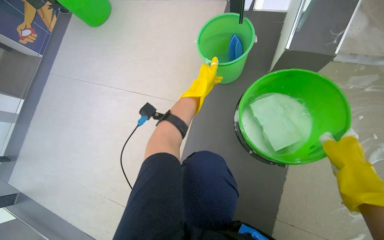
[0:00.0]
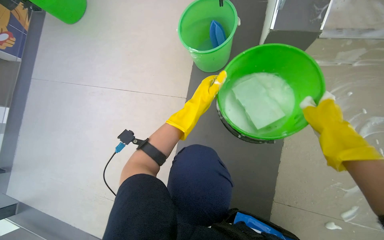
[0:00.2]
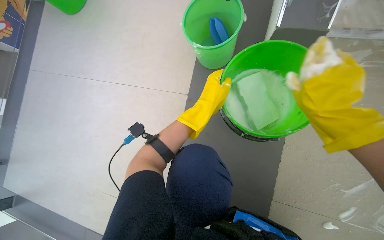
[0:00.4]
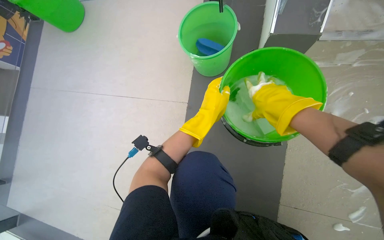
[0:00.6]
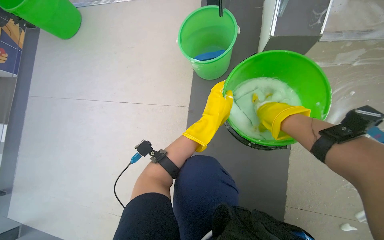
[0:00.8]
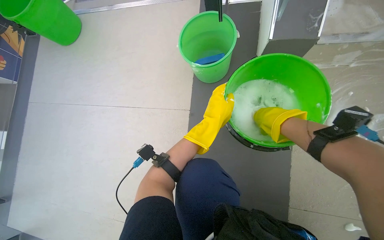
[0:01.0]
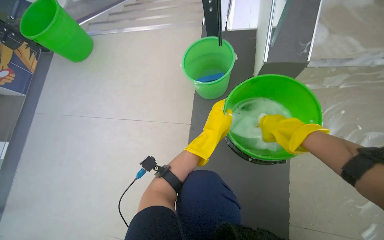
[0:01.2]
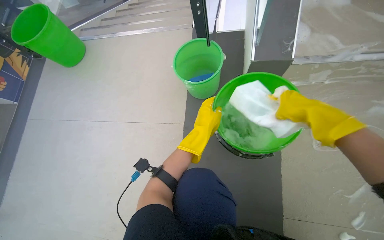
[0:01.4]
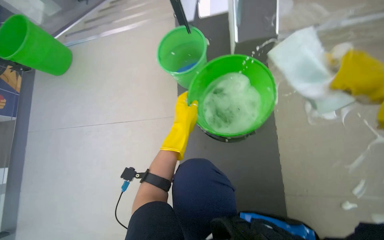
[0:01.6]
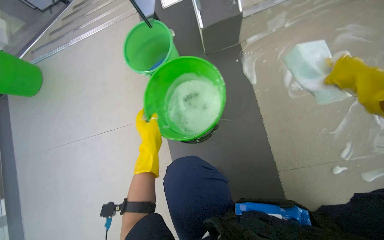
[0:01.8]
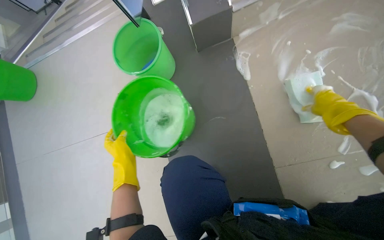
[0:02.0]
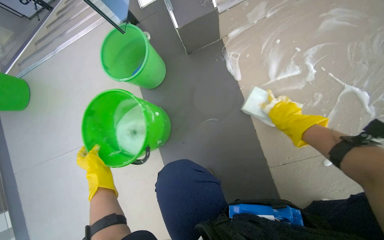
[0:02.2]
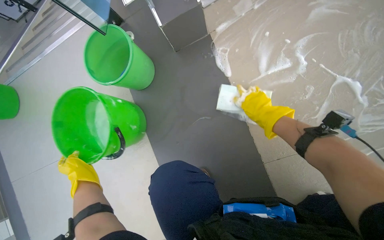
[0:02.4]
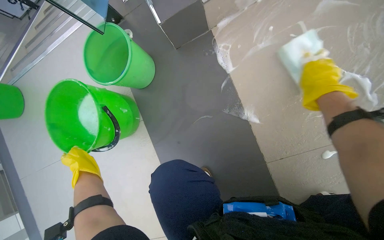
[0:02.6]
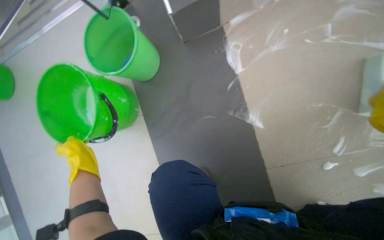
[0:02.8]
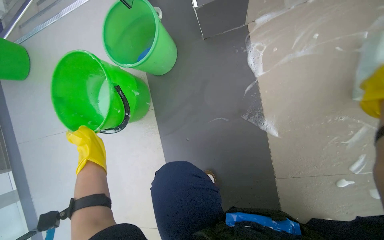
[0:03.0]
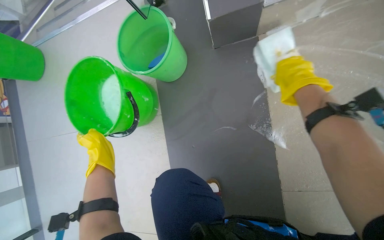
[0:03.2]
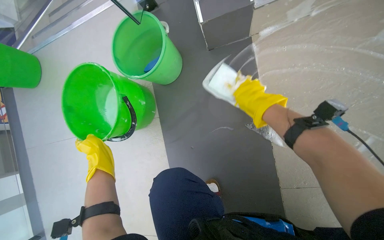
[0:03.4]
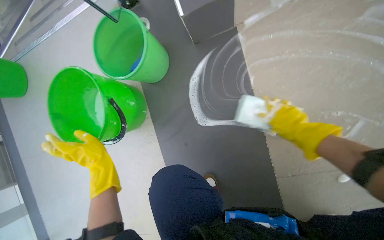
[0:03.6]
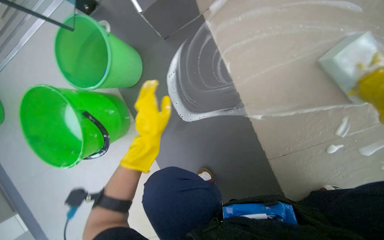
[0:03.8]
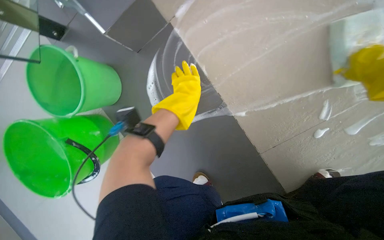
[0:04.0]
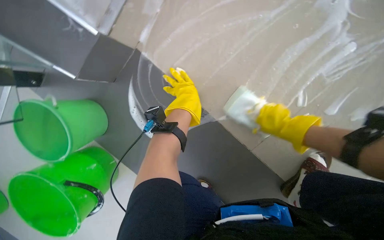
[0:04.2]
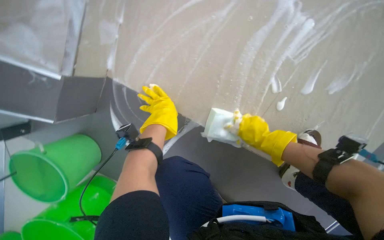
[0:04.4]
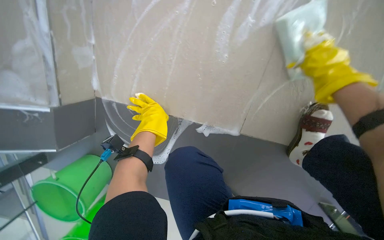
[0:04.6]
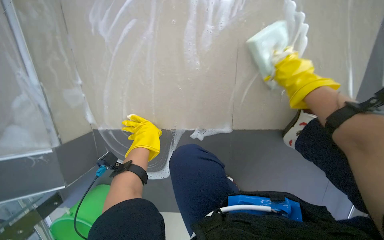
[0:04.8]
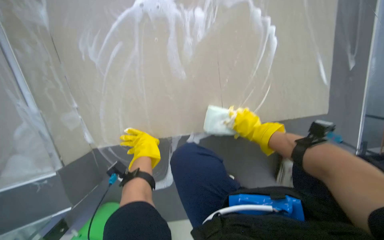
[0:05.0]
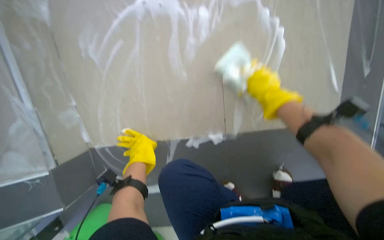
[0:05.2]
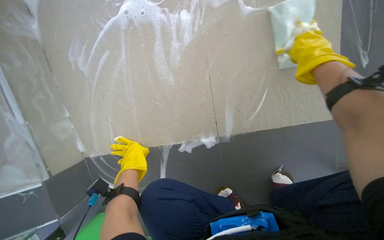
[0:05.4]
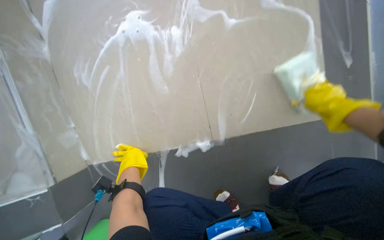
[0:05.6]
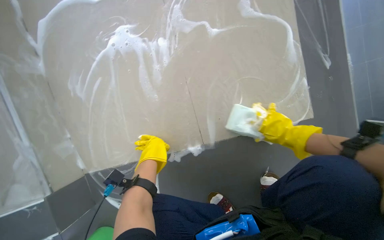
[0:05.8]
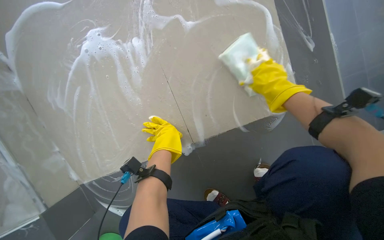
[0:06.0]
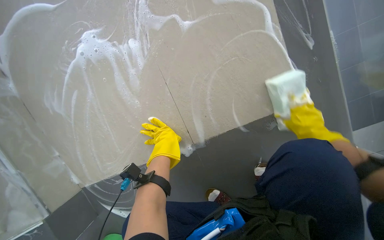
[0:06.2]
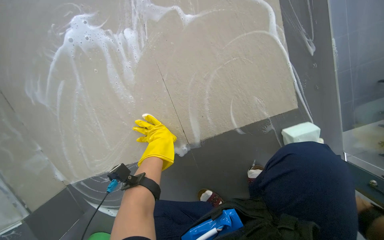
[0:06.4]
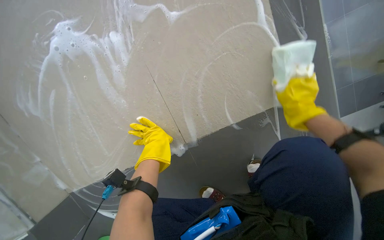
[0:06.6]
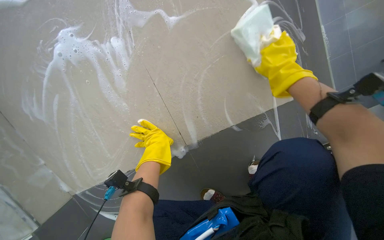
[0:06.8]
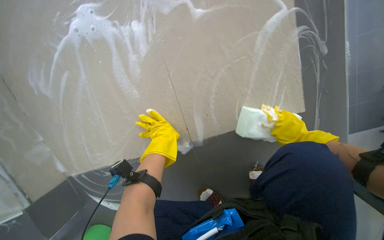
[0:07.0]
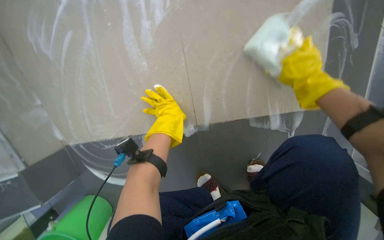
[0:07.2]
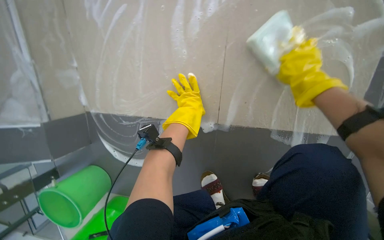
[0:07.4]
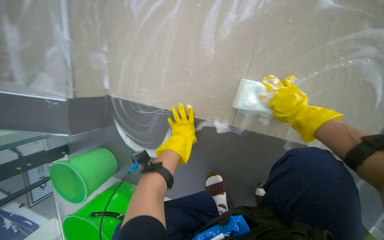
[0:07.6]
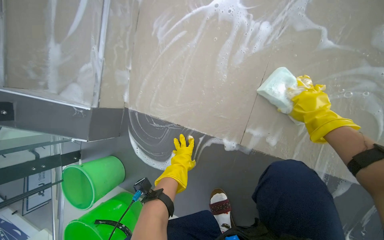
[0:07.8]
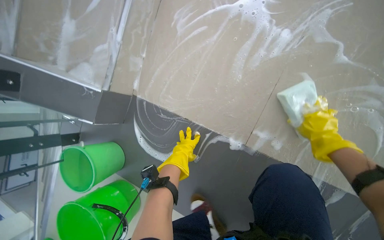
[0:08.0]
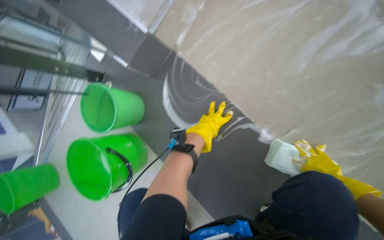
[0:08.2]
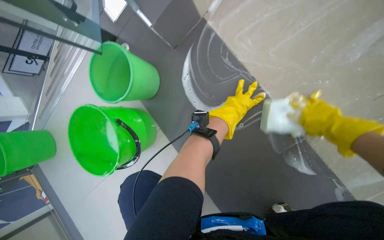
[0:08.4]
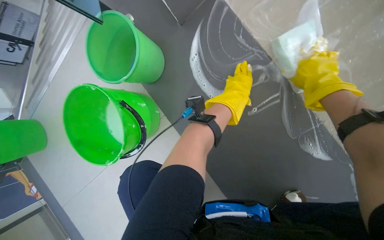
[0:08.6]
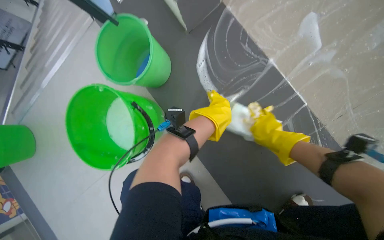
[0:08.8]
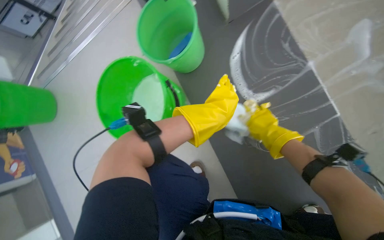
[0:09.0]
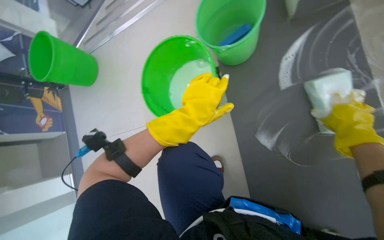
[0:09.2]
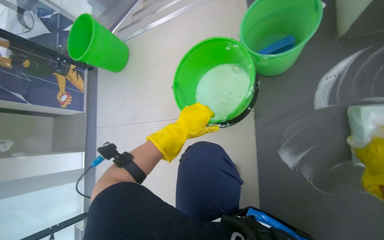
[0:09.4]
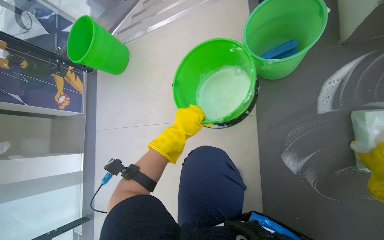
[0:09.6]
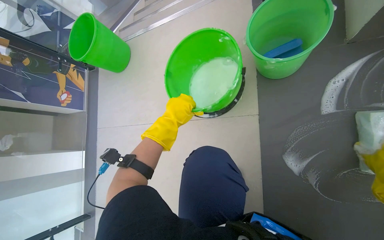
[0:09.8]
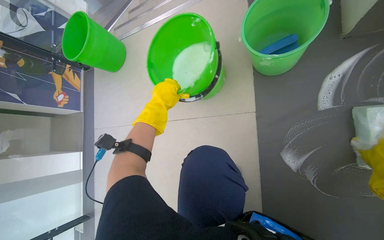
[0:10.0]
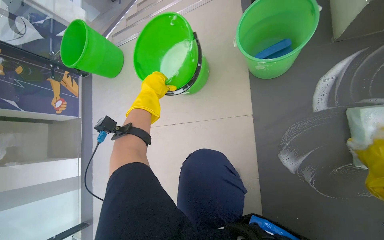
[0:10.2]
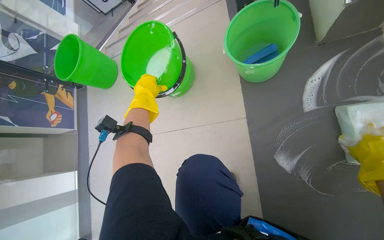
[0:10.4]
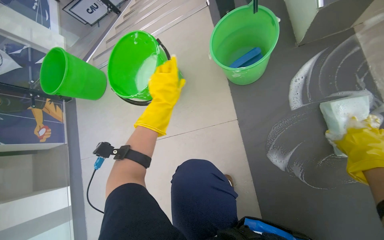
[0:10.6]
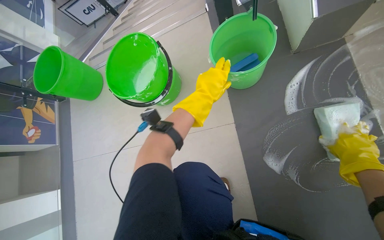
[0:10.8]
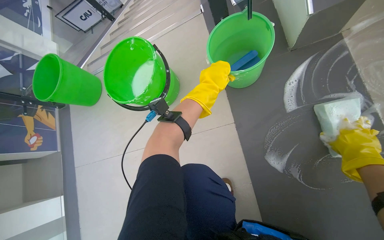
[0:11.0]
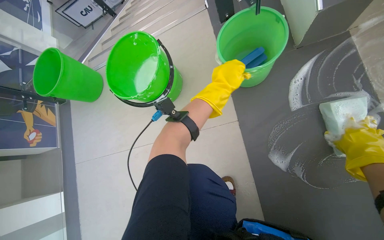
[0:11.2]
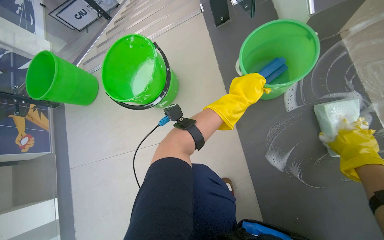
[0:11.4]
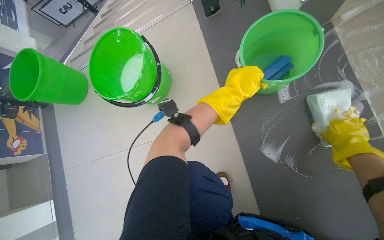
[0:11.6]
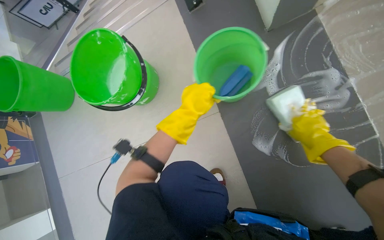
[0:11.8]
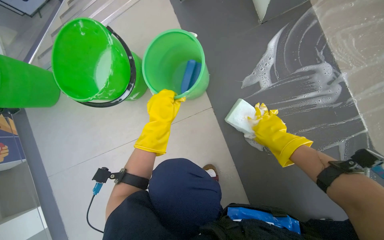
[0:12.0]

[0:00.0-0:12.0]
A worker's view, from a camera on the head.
Job: wiping surfaces.
The whole recording: Scrubbing floor with sponge. The worker scrubs the floor with a sponge and soapy water.
0:00.0 to 0:01.6: The left hand heads nearer to the camera and down the picture, covering about 15 cm.
0:03.0 to 0:04.4: The scene turns approximately 50 degrees counterclockwise in the picture.
0:04.4 to 0:06.0: The scene turns about 45 degrees counterclockwise in the picture.
0:06.0 to 0:07.6: Everything in view rotates approximately 35 degrees clockwise.
0:07.6 to 0:09.0: The camera is carried approximately 50 cm. The scene rotates clockwise by about 50 degrees.
0:10.4 to 0:12.0: The wearer looks approximately 15 degrees further to the right. The left hand travels to the right and back again, some 30 cm each way.

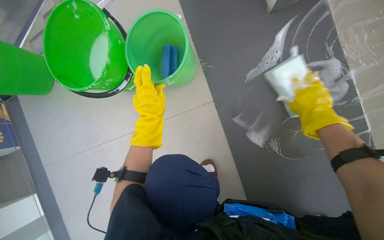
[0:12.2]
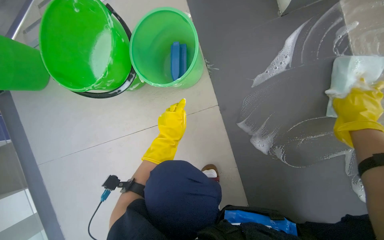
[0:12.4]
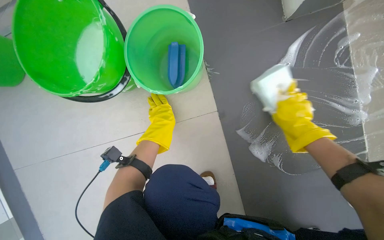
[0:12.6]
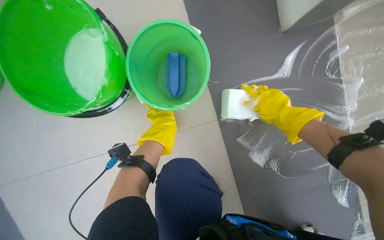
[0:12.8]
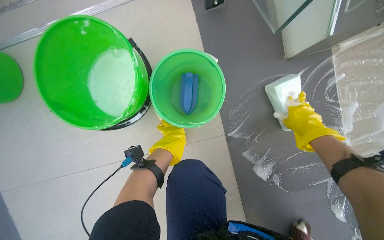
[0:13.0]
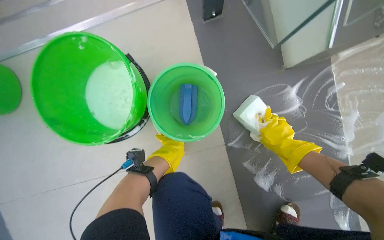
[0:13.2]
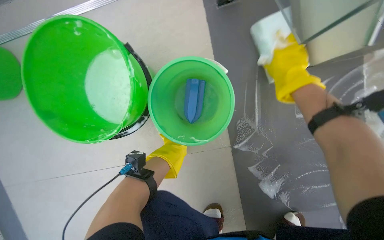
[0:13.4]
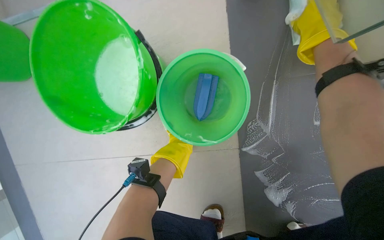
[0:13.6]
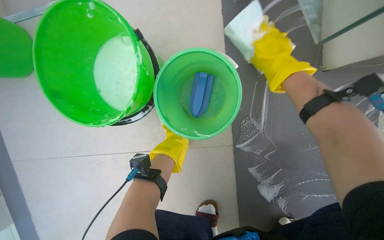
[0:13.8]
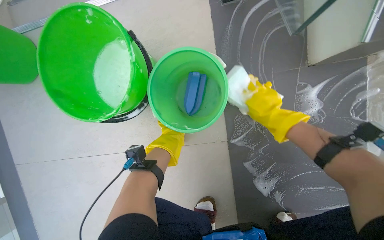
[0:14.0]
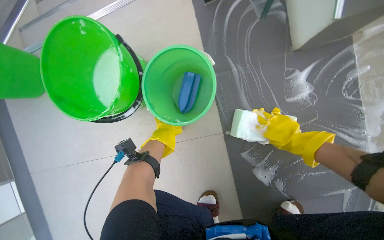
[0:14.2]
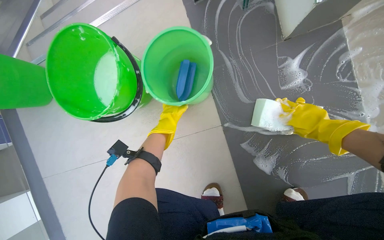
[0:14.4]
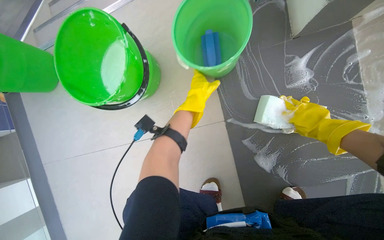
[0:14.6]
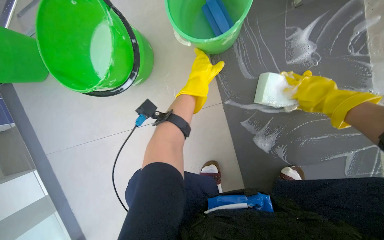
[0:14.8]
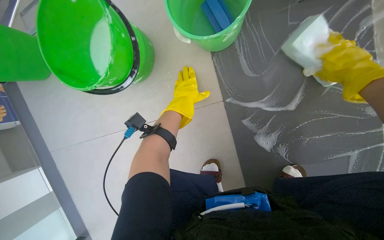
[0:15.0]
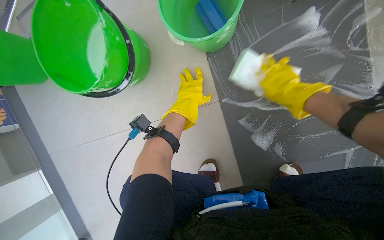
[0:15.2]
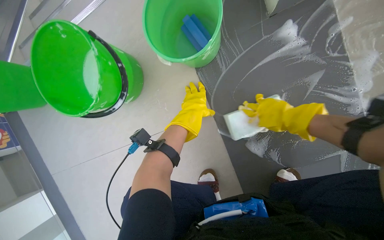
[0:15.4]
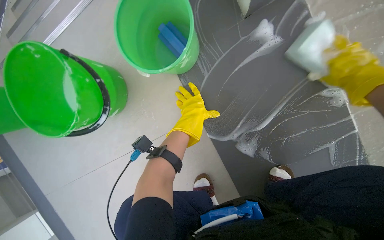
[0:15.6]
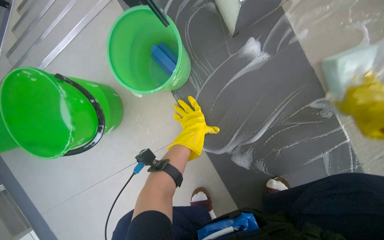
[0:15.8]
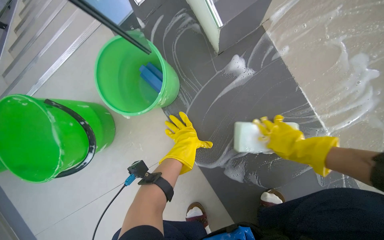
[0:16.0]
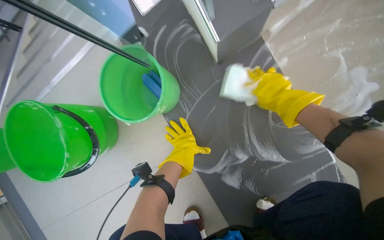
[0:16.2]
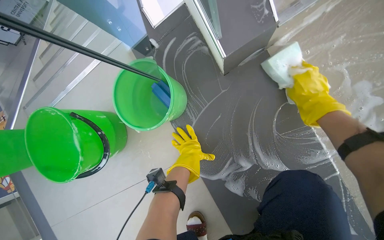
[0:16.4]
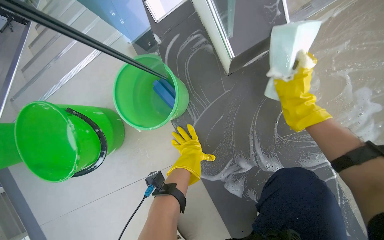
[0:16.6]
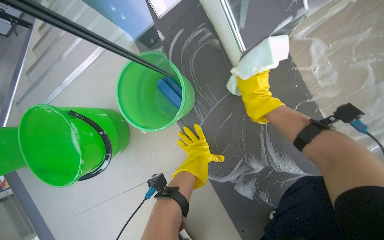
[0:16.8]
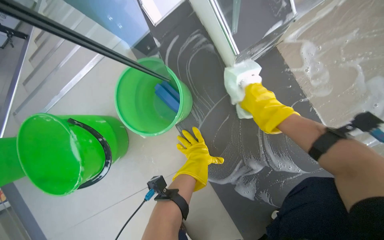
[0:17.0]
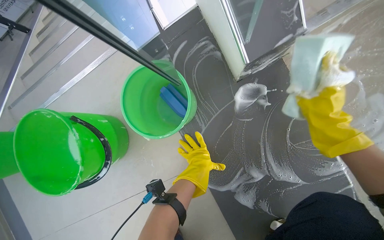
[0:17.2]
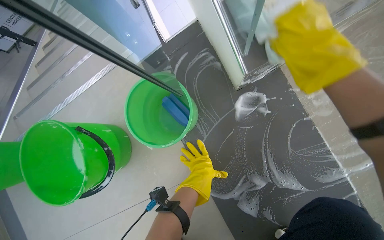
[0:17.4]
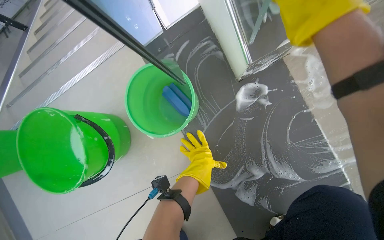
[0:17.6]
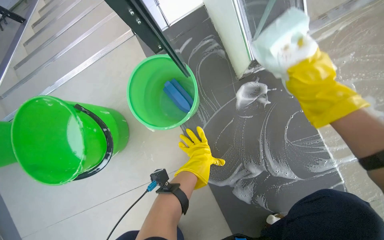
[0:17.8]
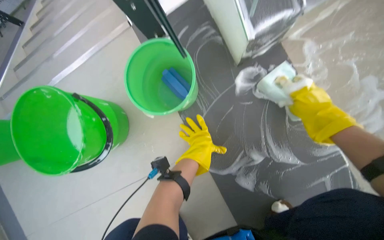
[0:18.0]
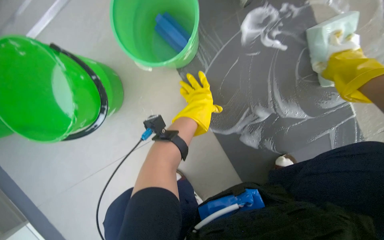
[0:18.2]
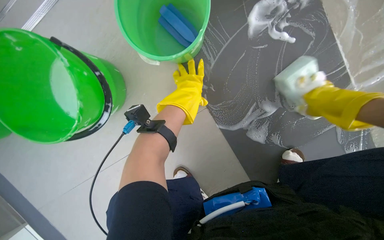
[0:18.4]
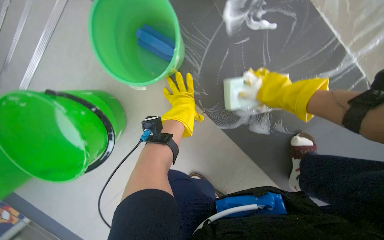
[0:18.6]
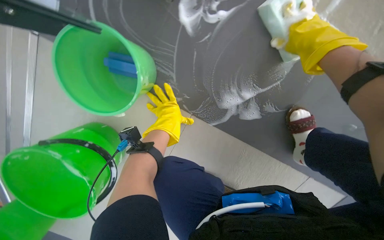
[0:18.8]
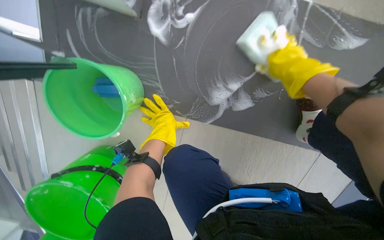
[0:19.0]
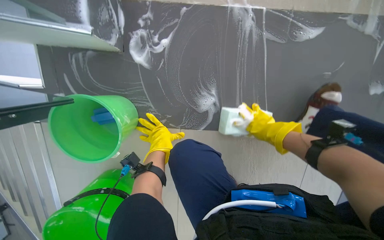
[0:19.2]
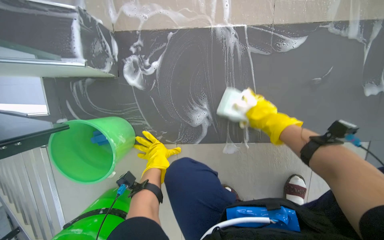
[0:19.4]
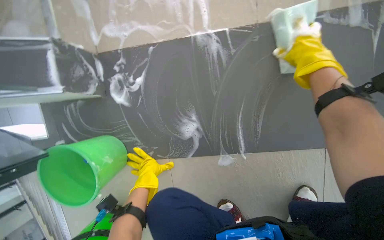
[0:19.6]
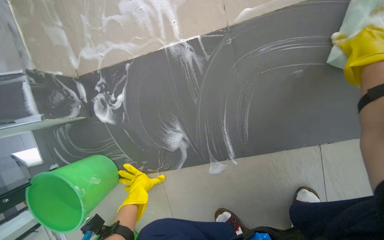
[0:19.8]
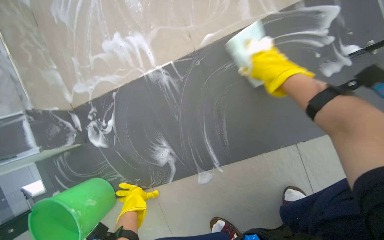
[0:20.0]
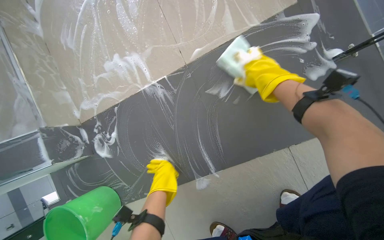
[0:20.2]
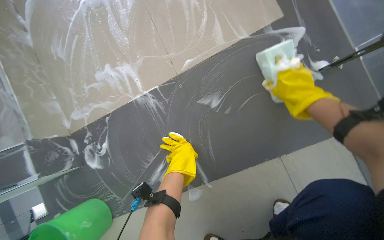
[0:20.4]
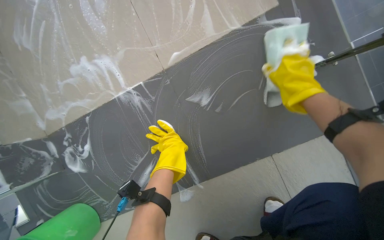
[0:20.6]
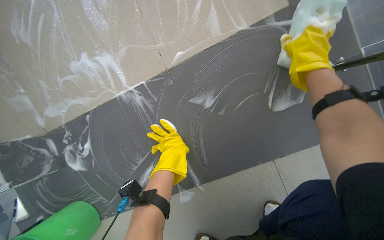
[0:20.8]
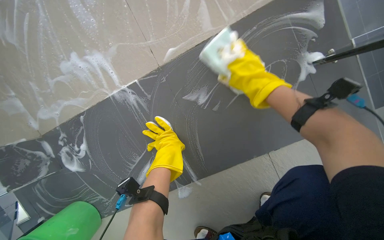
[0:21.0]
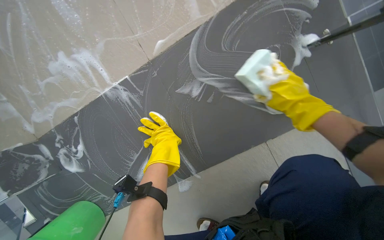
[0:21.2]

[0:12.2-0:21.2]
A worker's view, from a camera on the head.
Job: wiping surfaces.
The whole recording: Scrubbing floor with sponge. The worker scrubs the floor with a sponge and soapy water.
0:12.2 to 0:13.8: The right hand goes some 40 cm up the picture and to the left. The left hand is displaced farther from the camera by about 35 cm.
0:13.8 to 0:15.2: The right hand shifts about 30 cm down the picture and to the right. The left hand goes some 25 cm nearer to the camera.
0:18.2 to 0:19.8: The view pans to the left by approximately 25 degrees. The scene turns about 70 degrees counterclockwise in the picture.
0:19.8 to 0:21.2: The right hand goes left and right, approximately 25 cm each way, reversing 3 times; the left hand travels up the picture and to the right by some 40 cm.
